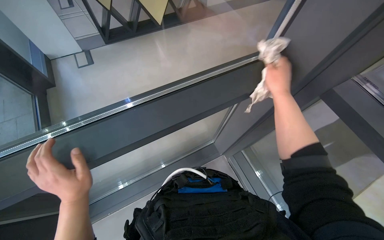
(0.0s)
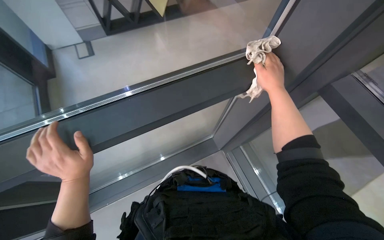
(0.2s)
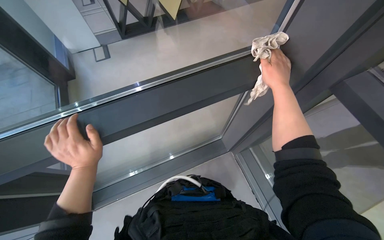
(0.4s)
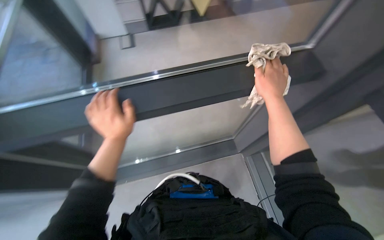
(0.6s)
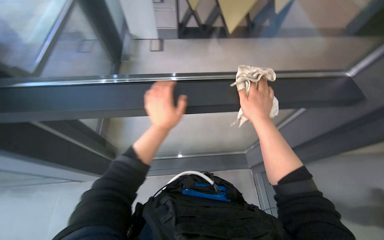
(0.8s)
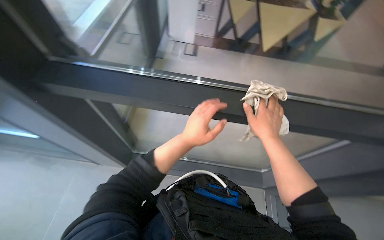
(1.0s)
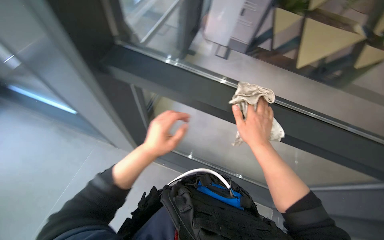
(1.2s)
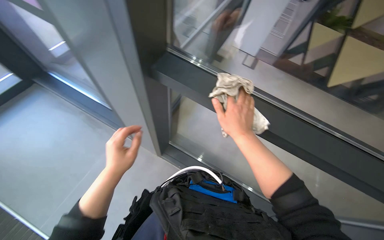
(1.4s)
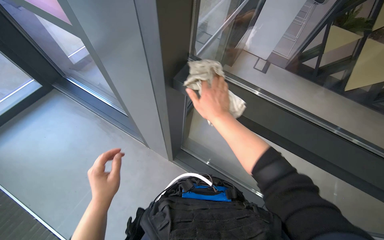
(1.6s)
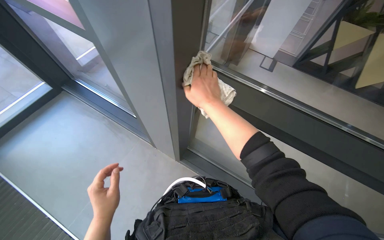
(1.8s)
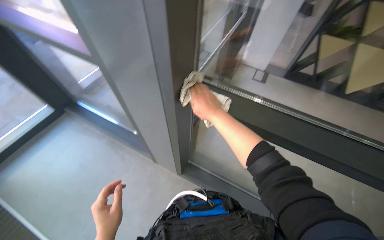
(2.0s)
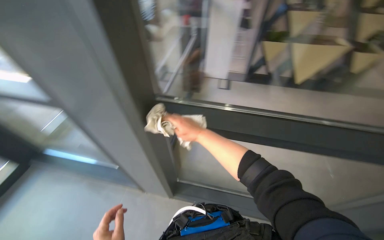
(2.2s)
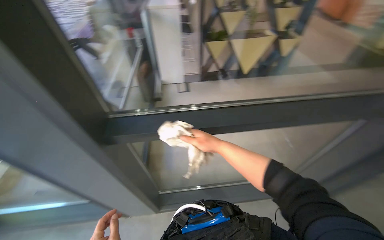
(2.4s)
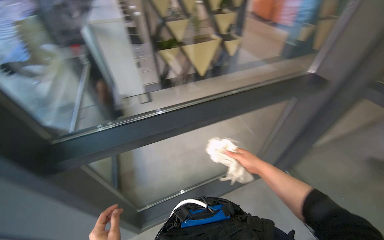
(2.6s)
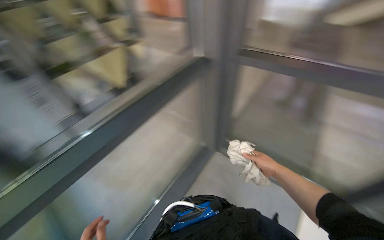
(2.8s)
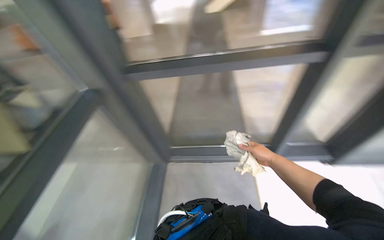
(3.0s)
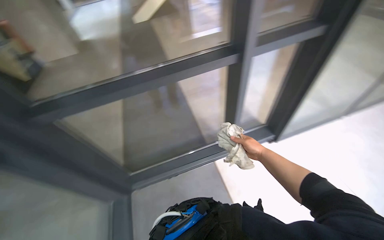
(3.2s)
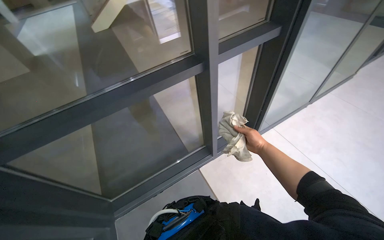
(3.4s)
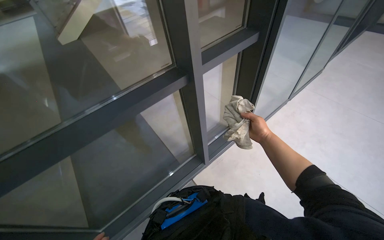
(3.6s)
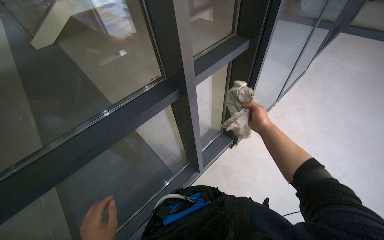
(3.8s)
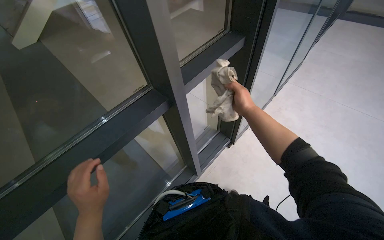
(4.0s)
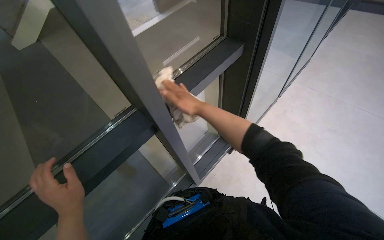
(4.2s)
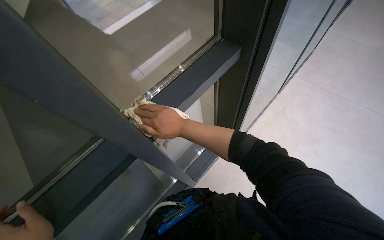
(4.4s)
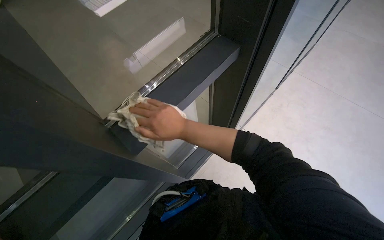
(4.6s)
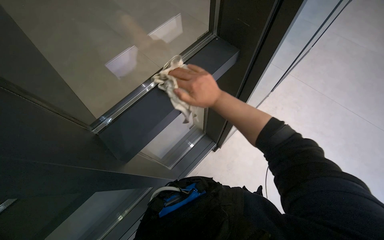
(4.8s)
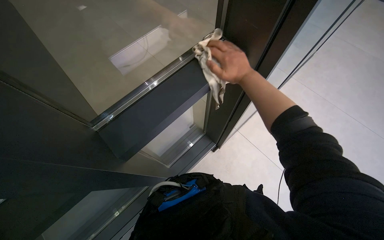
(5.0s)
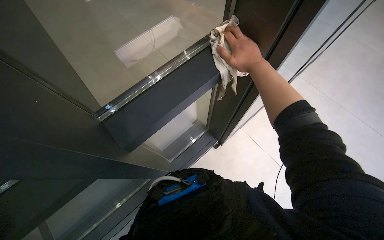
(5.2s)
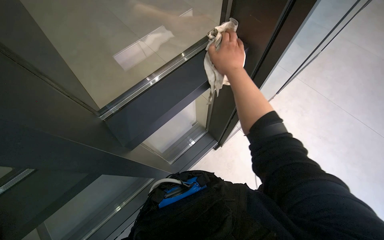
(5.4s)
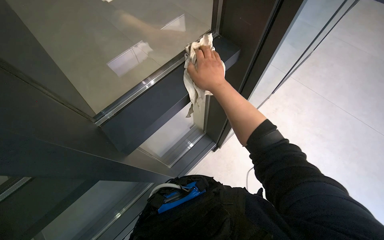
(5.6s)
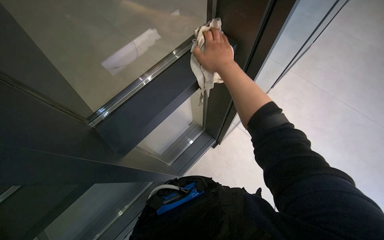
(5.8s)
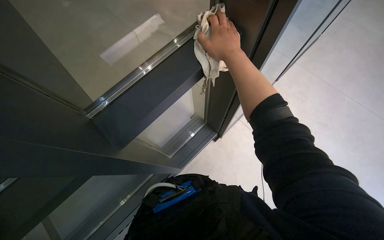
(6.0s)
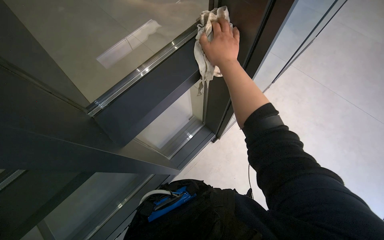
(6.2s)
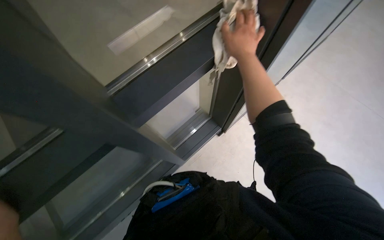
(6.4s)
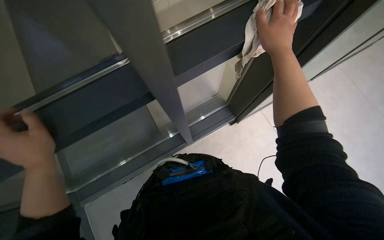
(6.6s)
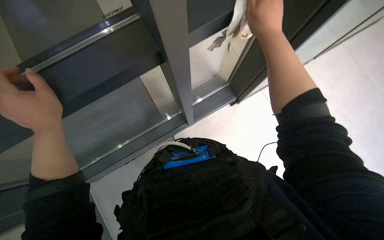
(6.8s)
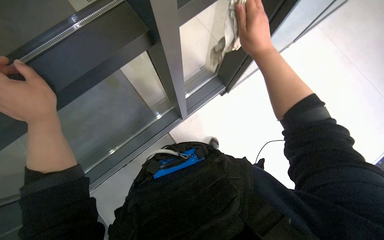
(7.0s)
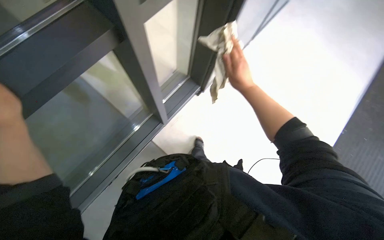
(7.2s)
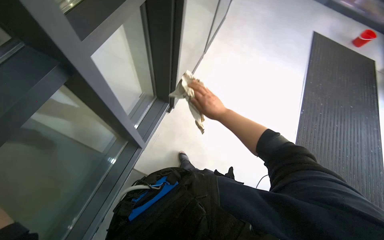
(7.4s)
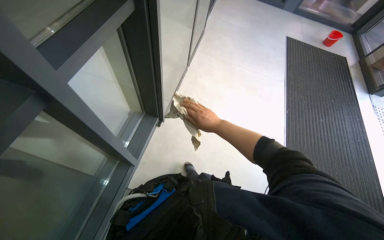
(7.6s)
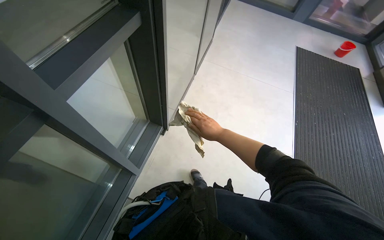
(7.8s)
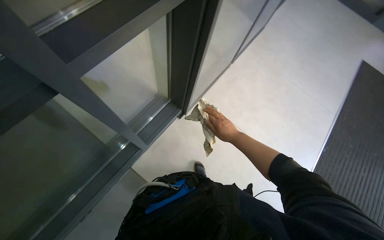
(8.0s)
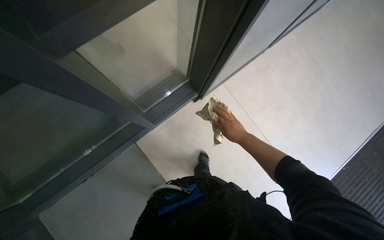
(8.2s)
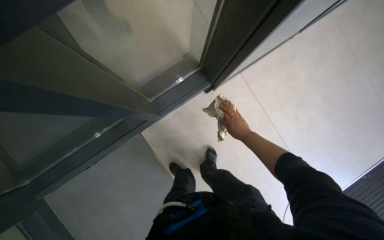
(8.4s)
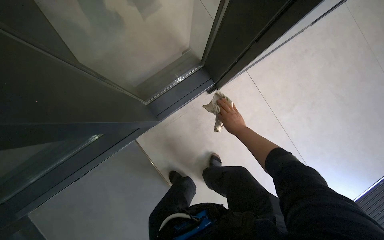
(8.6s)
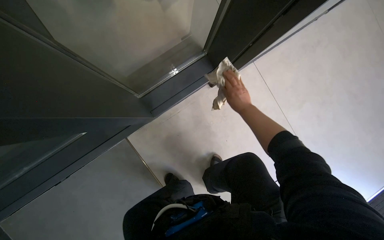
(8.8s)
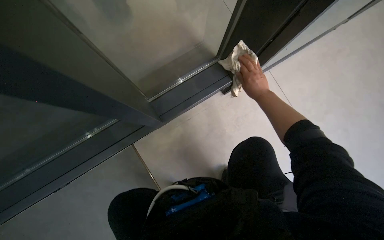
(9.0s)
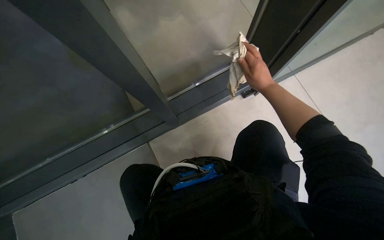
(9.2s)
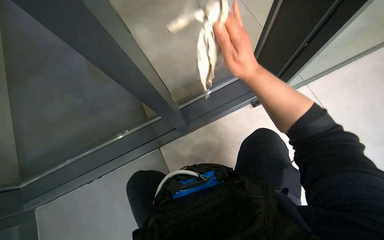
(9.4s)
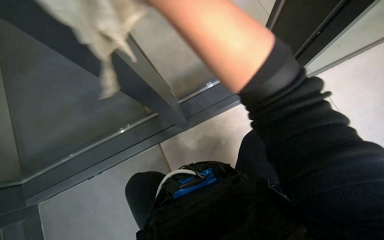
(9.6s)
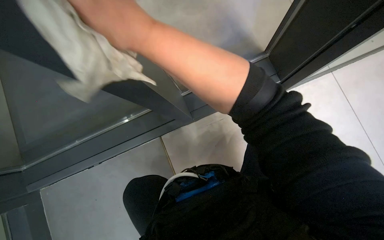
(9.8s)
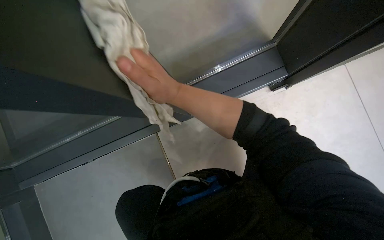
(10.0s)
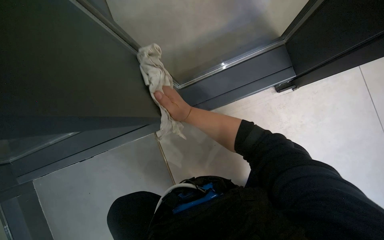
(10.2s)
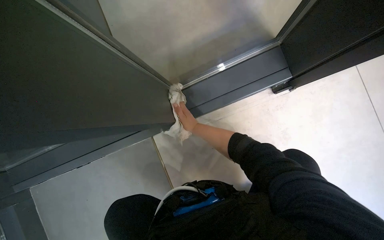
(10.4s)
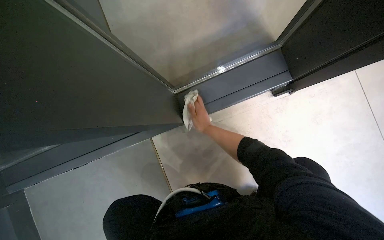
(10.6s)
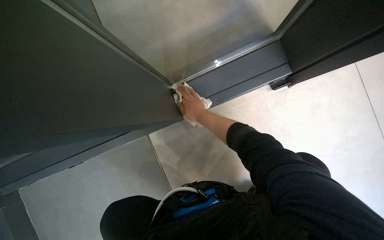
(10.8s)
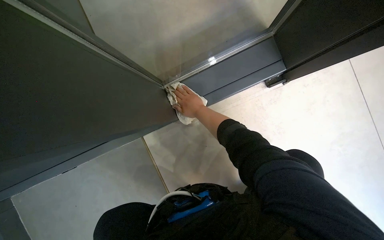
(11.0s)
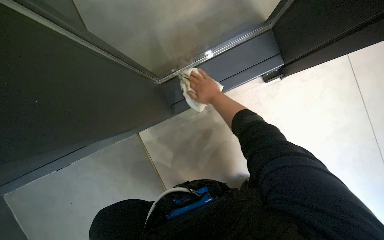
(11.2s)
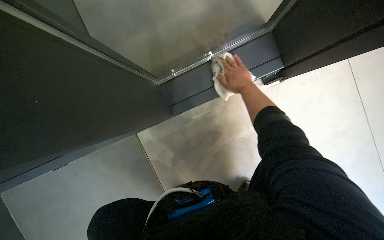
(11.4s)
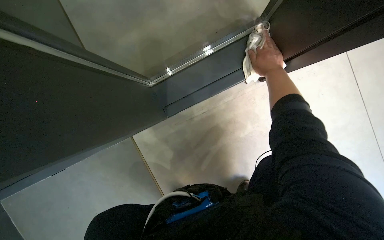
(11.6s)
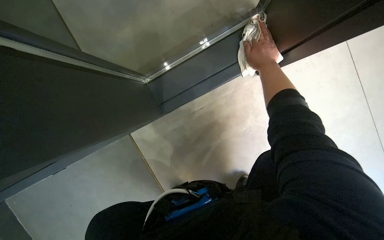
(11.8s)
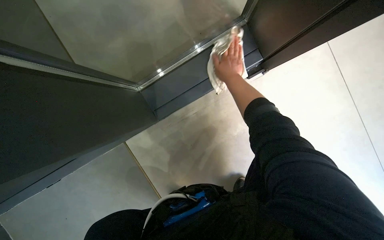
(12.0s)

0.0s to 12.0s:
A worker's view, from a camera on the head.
Job: cleaning windows.
The whole recording: Cleaning window frame. The worker wipes another section of the window frame with a cloth.
0.0s to 1.6s: The wearer's head swings some 50 degrees to the left.
1.6s to 3.0s: The head rotates roughly 80 degrees to the right. The view tilts about 15 degrees upward.
3.0s to 4.4s: The right hand travels to the left, nearer to the camera and up the picture by about 40 cm.
6.0s to 7.6s: The right hand travels farther from the camera and down the picture by approximately 25 cm.
7.6s to 9.0s: The wearer looks some 40 degrees further to the left.
10.4s to 12.0s: The right hand travels to the right and up the picture by roughly 25 cm.

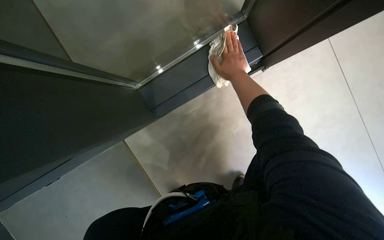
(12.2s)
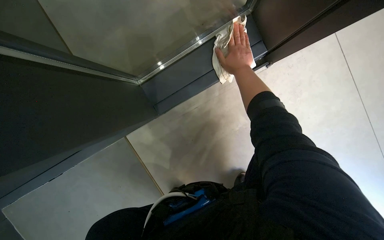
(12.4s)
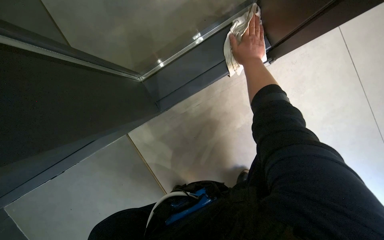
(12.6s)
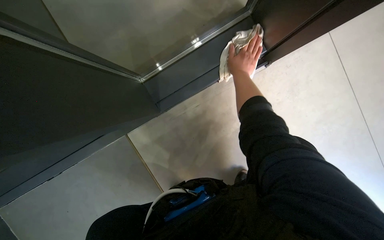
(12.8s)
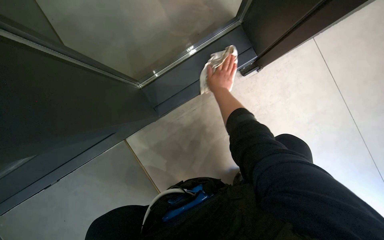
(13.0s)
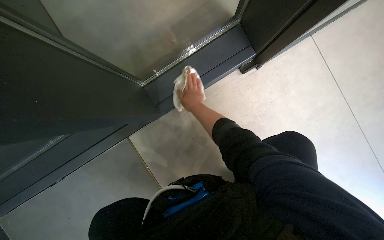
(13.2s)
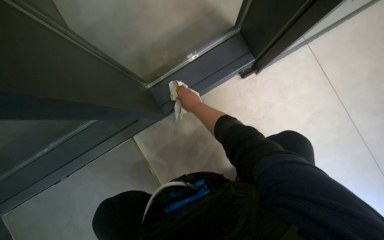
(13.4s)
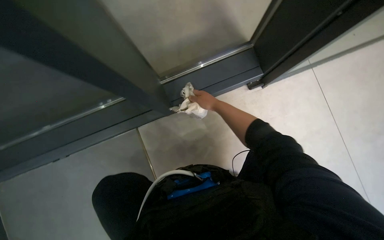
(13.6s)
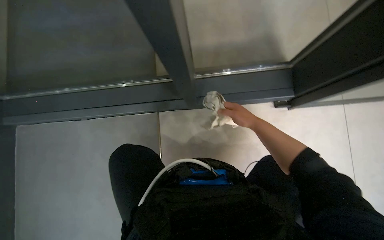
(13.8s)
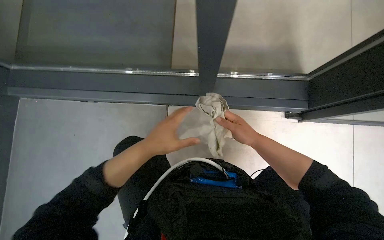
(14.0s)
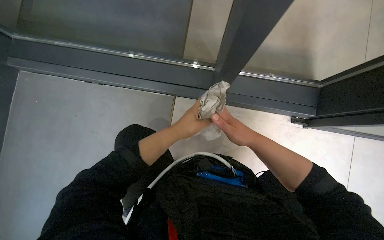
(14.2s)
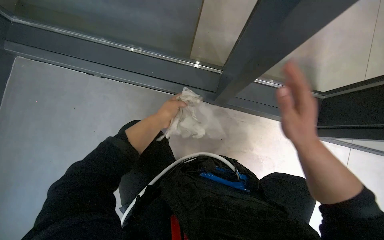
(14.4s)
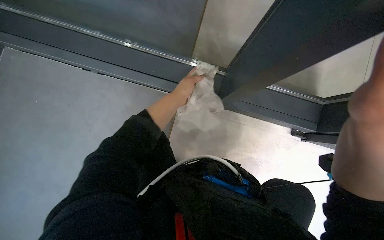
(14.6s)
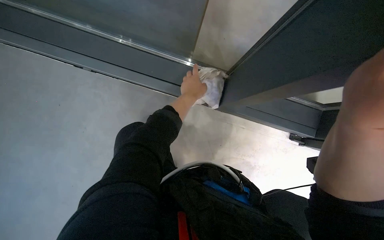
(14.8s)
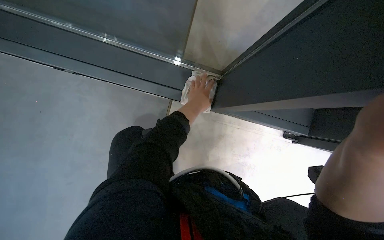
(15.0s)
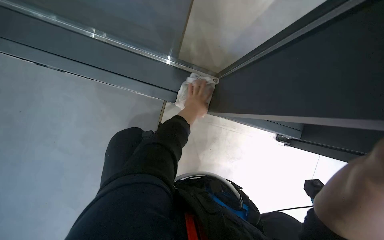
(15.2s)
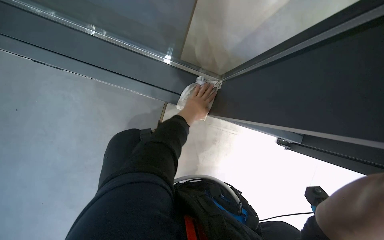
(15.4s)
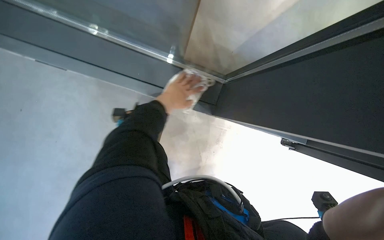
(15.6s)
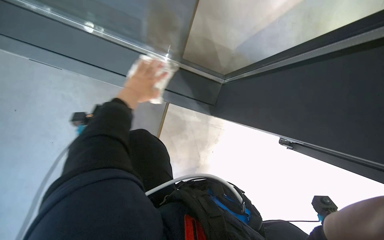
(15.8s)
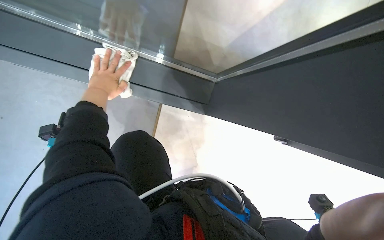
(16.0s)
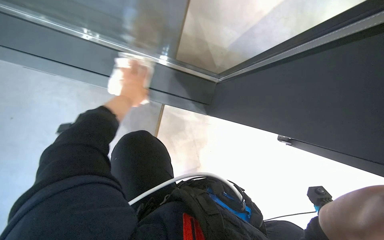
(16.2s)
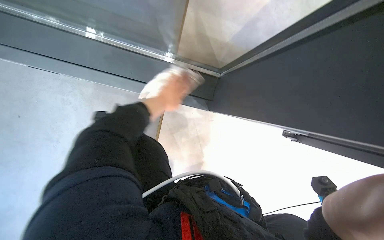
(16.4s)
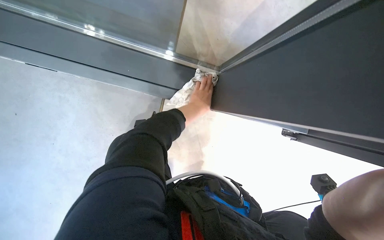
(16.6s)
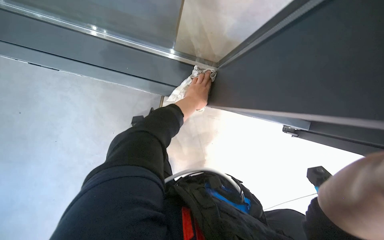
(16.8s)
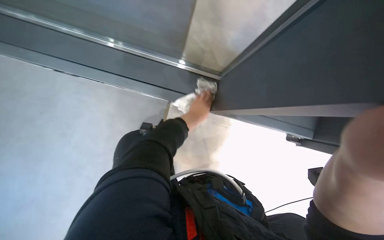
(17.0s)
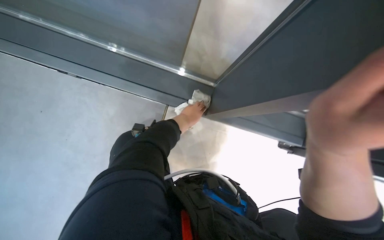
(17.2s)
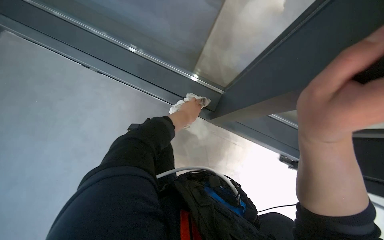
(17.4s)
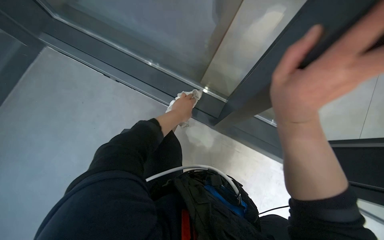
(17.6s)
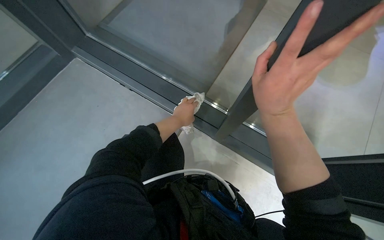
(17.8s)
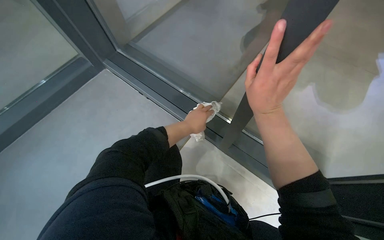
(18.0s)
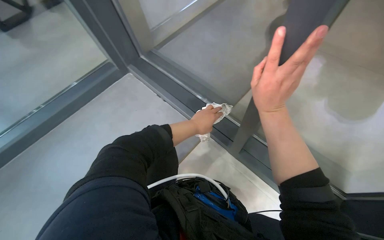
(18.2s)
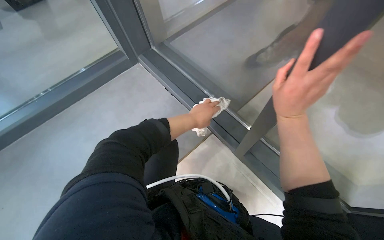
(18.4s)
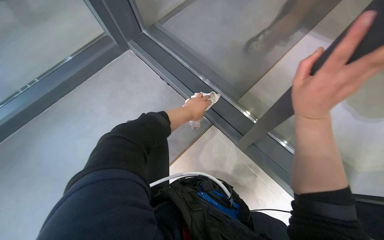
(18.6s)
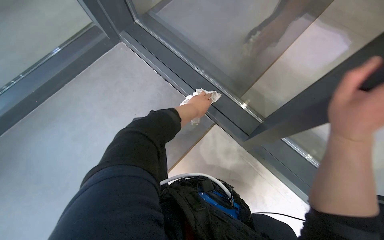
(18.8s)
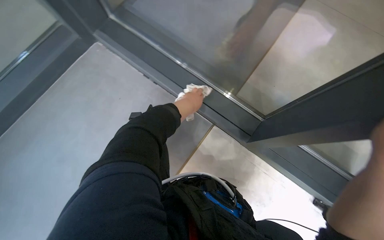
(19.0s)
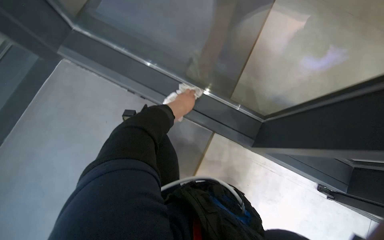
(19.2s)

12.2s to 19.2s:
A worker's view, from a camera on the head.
Job: cleaning windows.
The whole recording: Cleaning window frame. The worker wipes another section of the window frame with a cloth.
13.6s to 15.0s: Everything in view rotates approximately 35 degrees clockwise.
16.4s to 17.8s: The head turns to the left by approximately 15 degrees.
